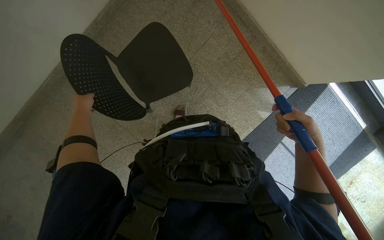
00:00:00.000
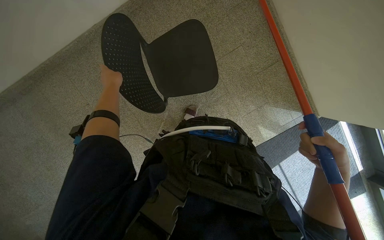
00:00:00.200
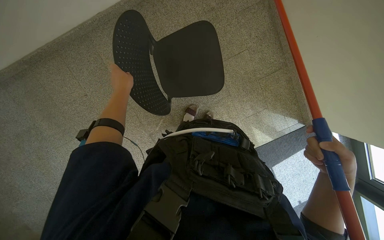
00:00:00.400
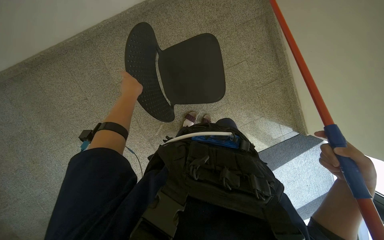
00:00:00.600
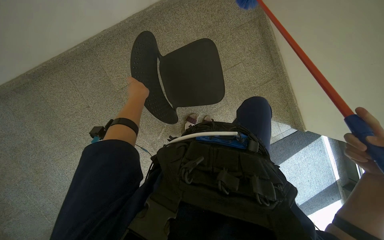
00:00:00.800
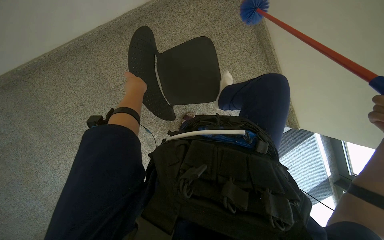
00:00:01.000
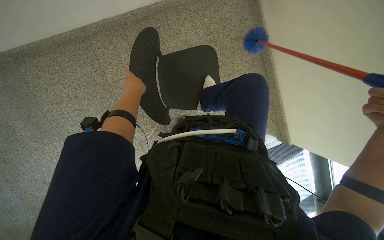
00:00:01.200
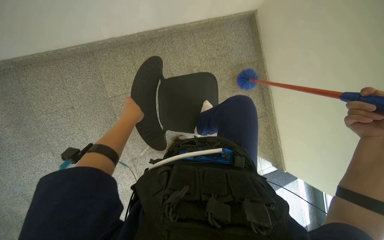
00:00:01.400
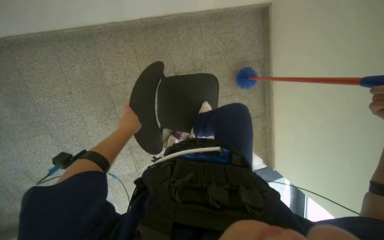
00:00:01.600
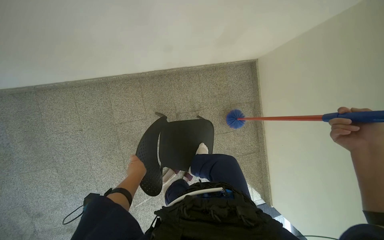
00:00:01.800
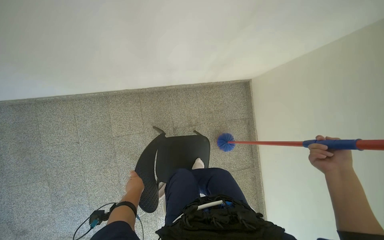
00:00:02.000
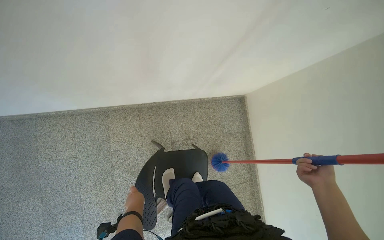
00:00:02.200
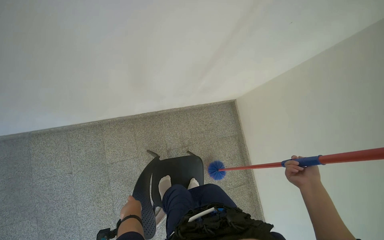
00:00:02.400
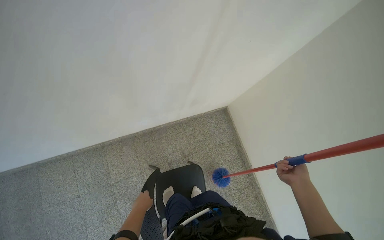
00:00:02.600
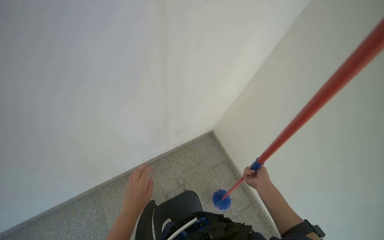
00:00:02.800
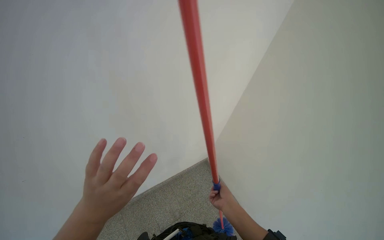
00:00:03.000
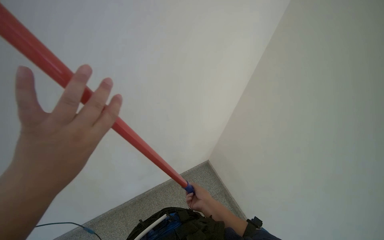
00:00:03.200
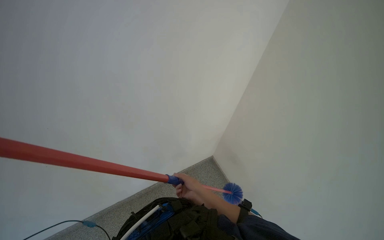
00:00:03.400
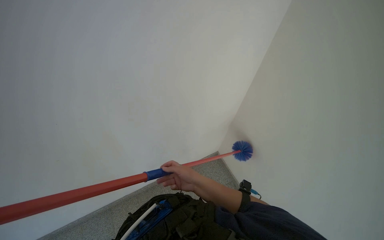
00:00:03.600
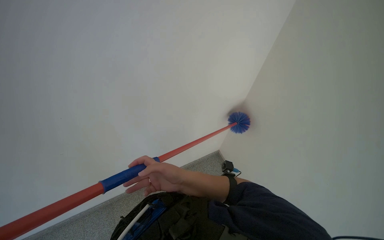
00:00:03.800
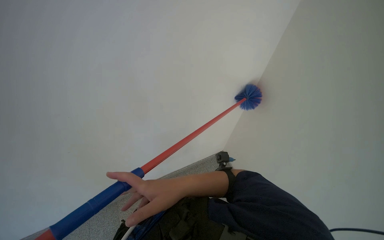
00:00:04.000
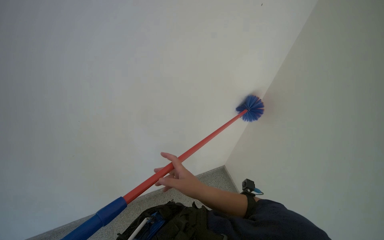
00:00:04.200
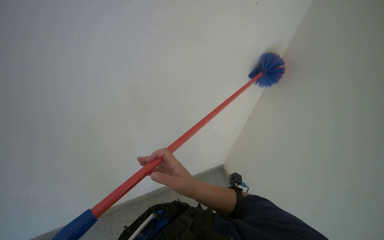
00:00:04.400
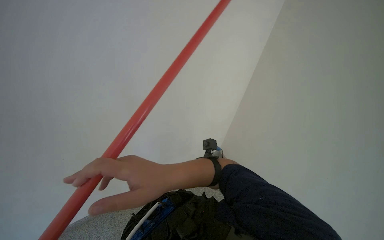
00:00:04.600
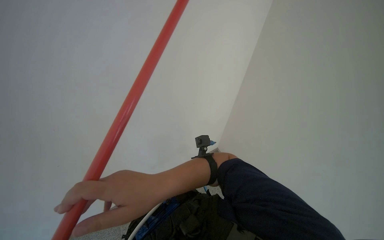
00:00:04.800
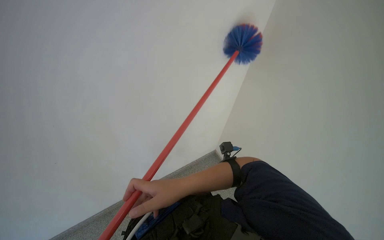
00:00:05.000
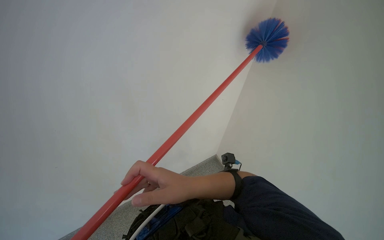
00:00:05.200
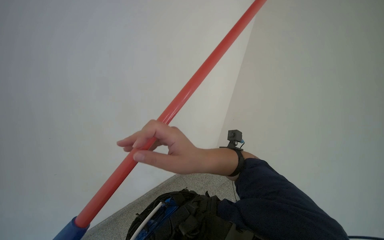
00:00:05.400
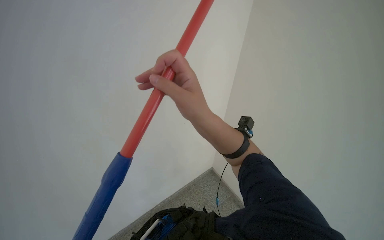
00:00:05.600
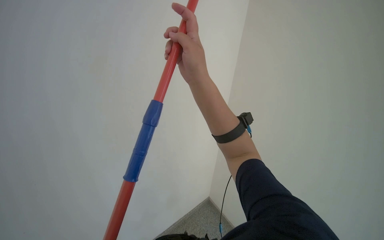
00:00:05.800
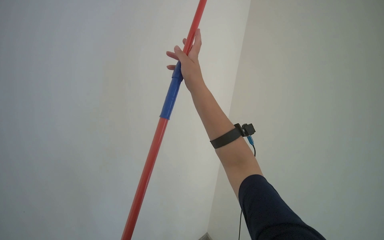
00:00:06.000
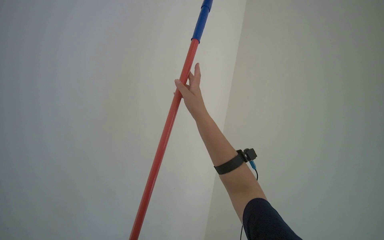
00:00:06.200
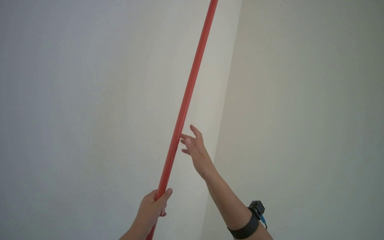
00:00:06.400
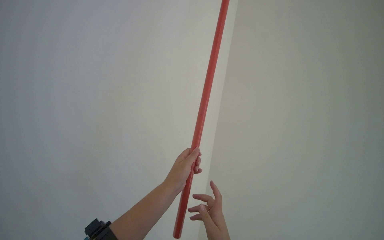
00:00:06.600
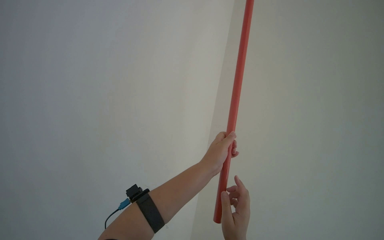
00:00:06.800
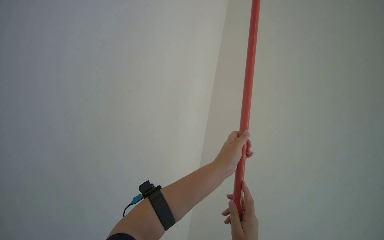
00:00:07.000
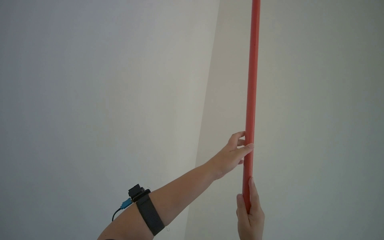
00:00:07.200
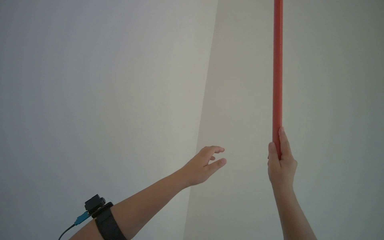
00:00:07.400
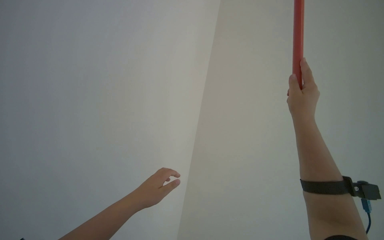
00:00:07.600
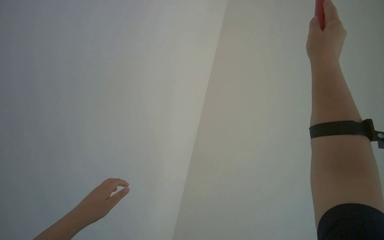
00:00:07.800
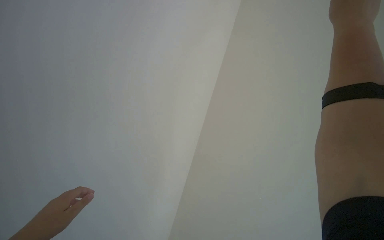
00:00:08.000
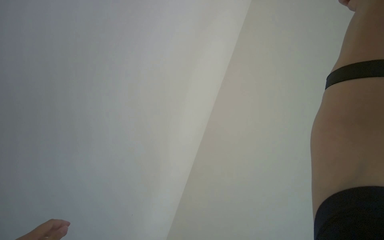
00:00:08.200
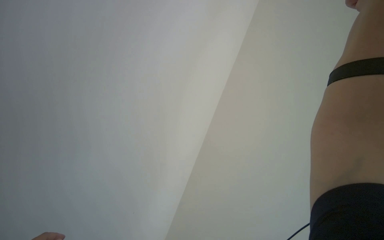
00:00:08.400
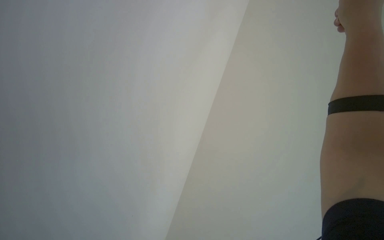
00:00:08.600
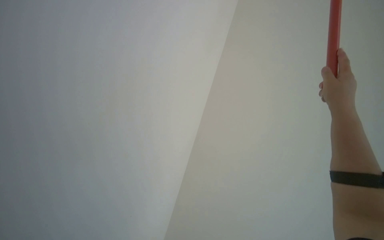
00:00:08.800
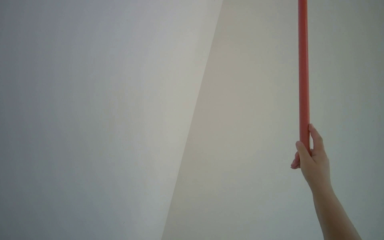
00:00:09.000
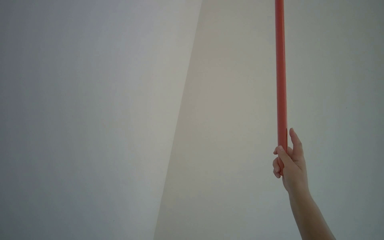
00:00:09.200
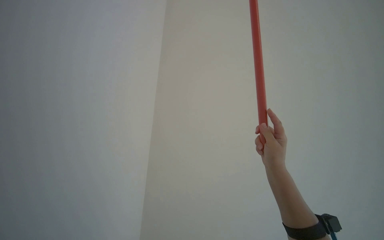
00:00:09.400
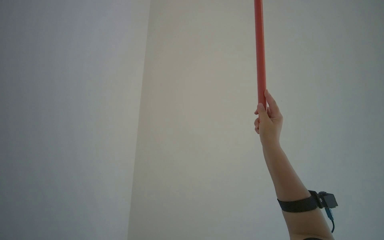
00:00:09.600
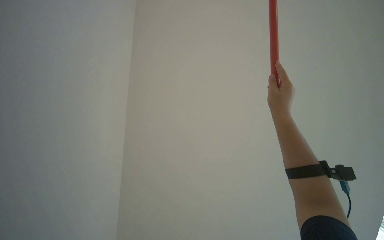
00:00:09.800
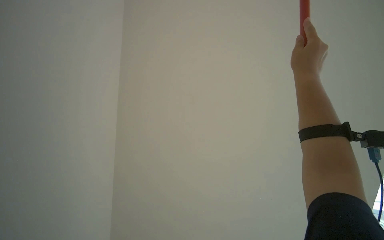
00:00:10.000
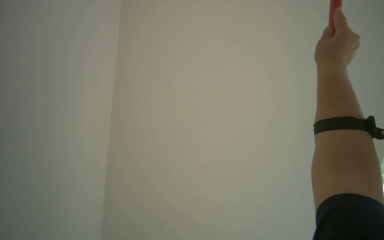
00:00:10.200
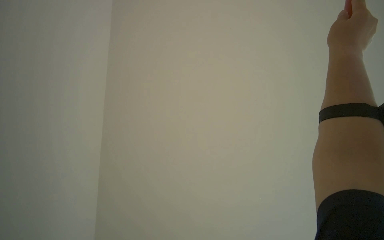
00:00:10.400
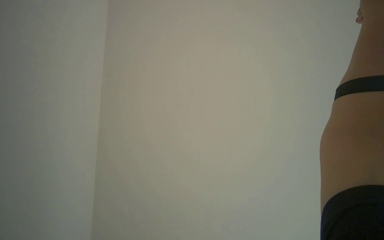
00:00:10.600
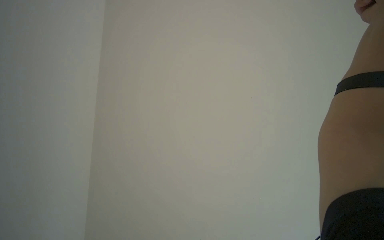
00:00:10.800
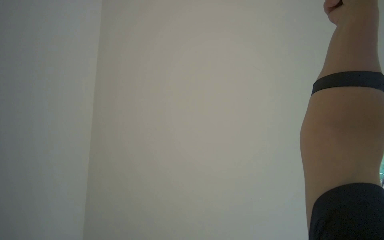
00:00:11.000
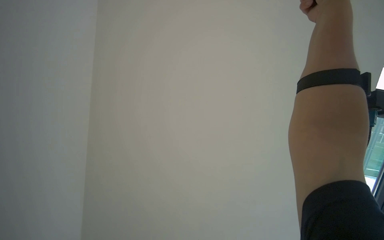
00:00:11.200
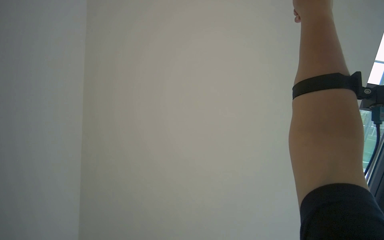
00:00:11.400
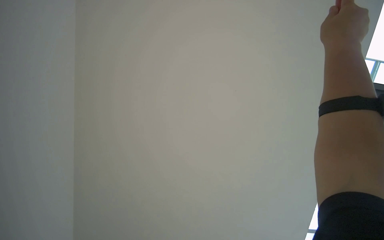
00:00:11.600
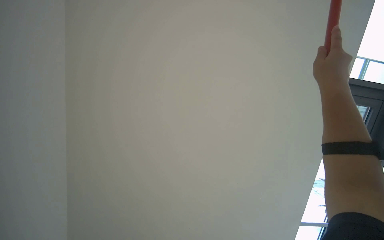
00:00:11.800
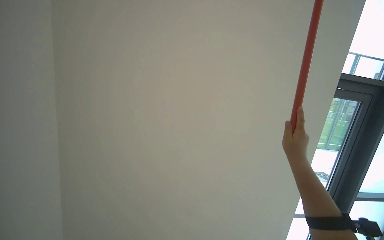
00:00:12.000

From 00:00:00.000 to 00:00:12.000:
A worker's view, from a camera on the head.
Job: wiping surfaces.
The whole recording: Dusting ceiling corners and walls. The worker dusts ceiling corners and walls with a long-handled duster.
From 00:00:00.000 to 00:00:01.600: The scene turns roughly 35 degrees clockwise in the picture.
From 00:00:01.600 to 00:00:03.000: The wearer moves about 60 cm. The view tilts approximately 50 degrees upward.
From 00:00:03.000 to 00:00:04.400: The wearer moves some 50 cm. The view tilts roughly 15 degrees downward.
From 00:00:04.400 to 00:00:06.000: The view swings about 30 degrees to the right.
From 00:00:09.000 to 00:00:10.400: The wearer's head swings approximately 35 degrees to the left.

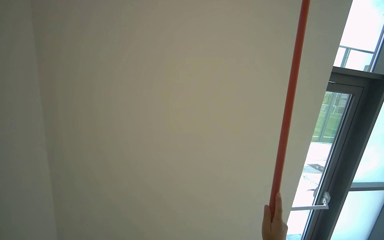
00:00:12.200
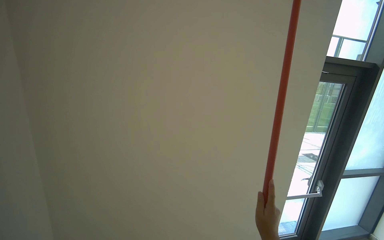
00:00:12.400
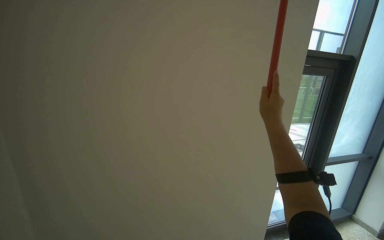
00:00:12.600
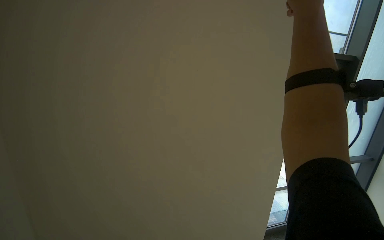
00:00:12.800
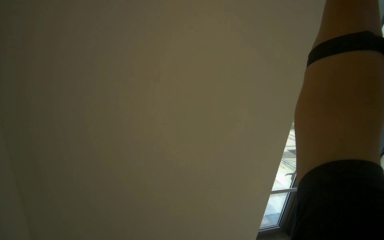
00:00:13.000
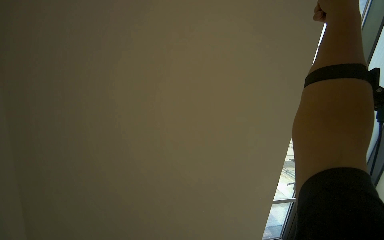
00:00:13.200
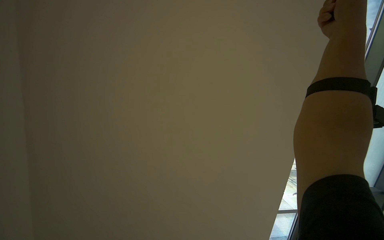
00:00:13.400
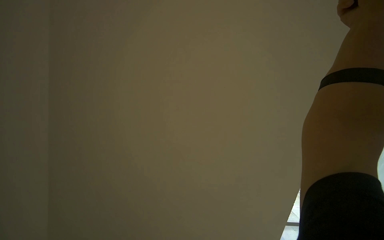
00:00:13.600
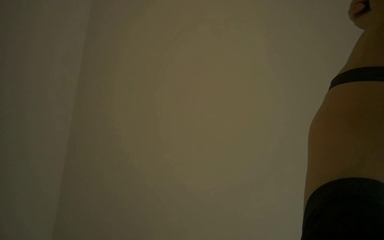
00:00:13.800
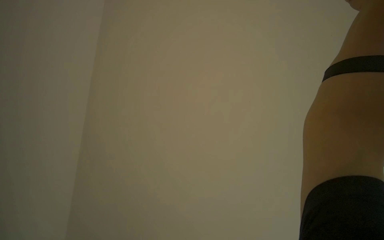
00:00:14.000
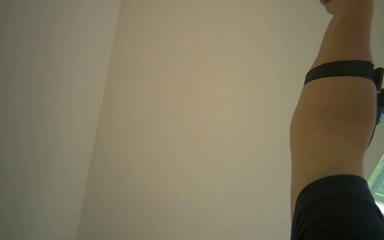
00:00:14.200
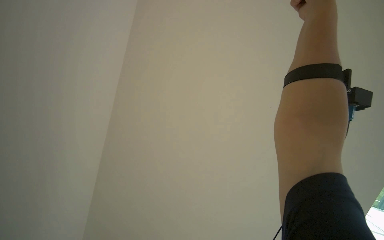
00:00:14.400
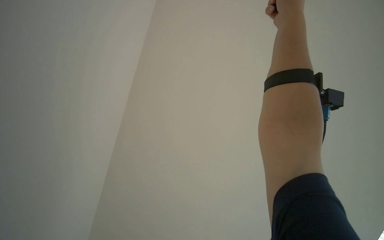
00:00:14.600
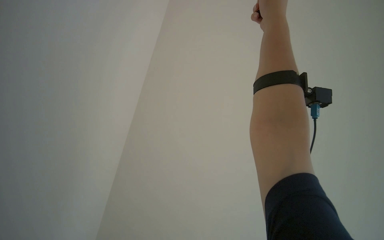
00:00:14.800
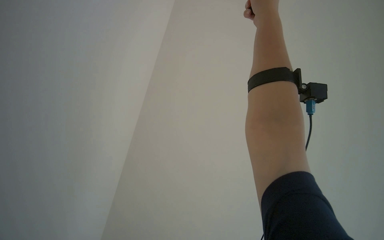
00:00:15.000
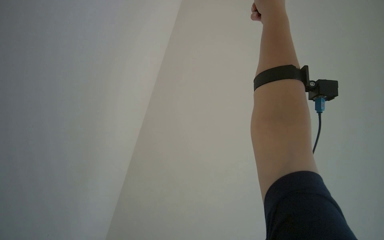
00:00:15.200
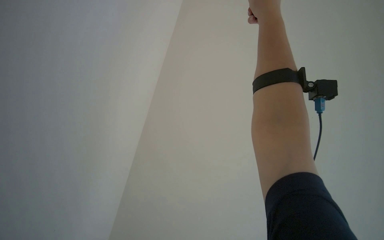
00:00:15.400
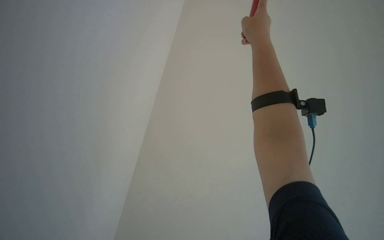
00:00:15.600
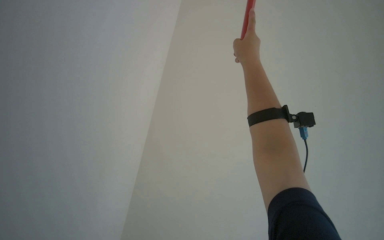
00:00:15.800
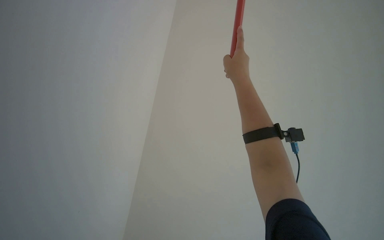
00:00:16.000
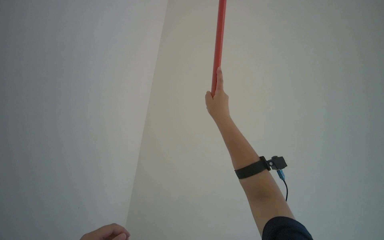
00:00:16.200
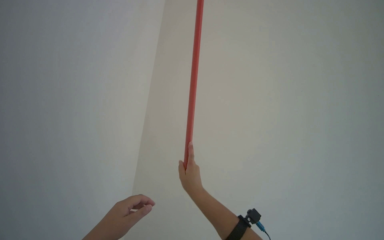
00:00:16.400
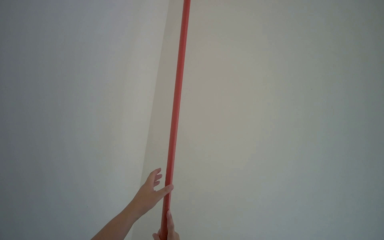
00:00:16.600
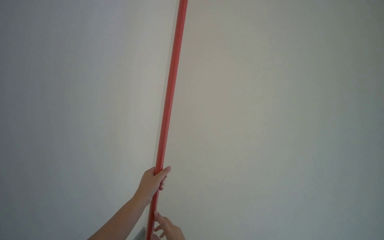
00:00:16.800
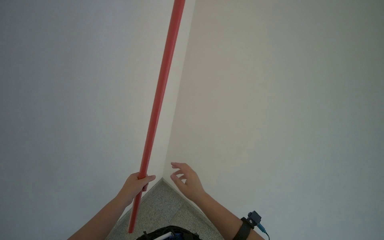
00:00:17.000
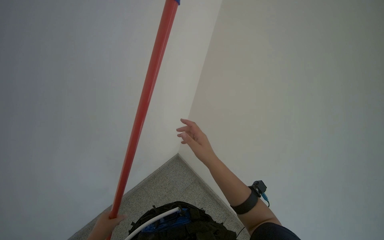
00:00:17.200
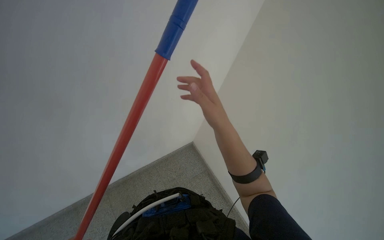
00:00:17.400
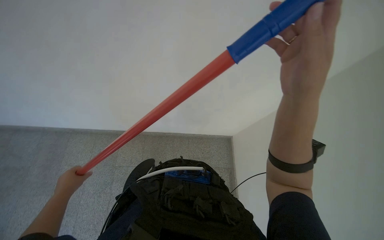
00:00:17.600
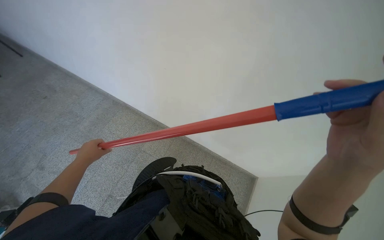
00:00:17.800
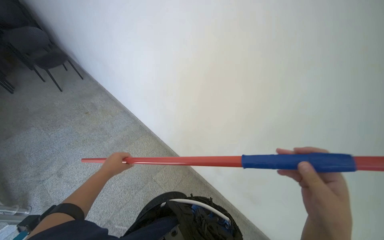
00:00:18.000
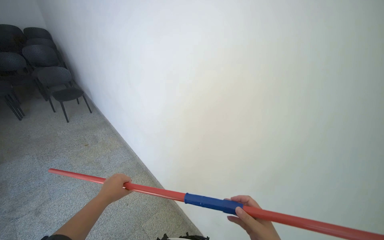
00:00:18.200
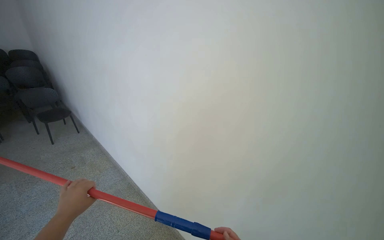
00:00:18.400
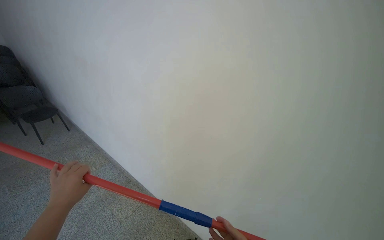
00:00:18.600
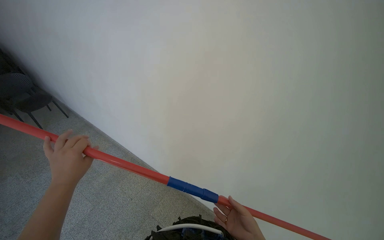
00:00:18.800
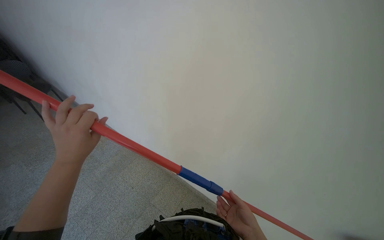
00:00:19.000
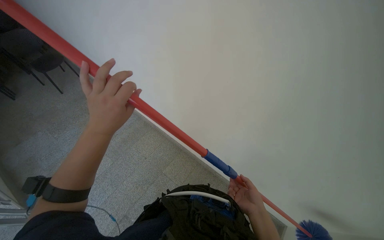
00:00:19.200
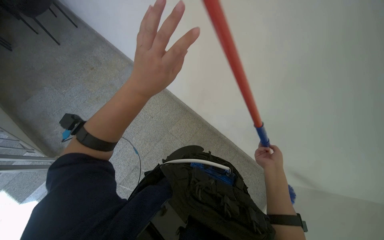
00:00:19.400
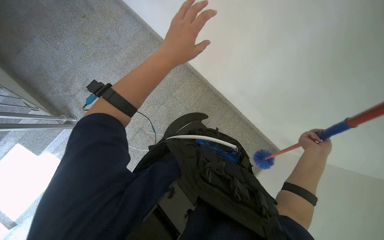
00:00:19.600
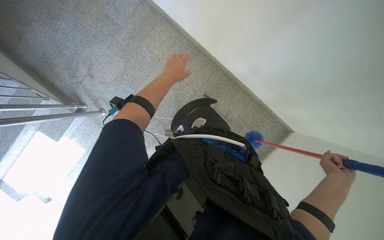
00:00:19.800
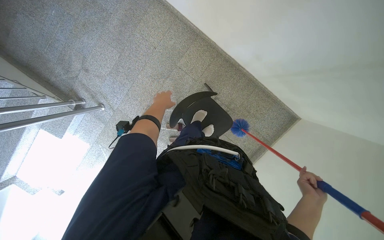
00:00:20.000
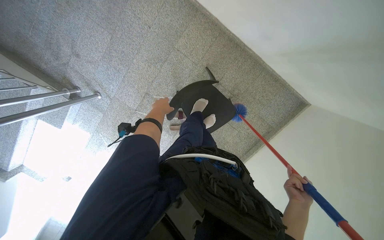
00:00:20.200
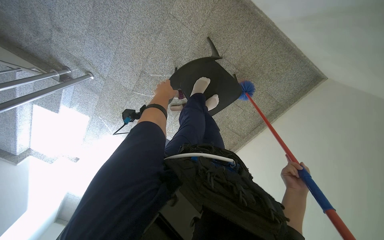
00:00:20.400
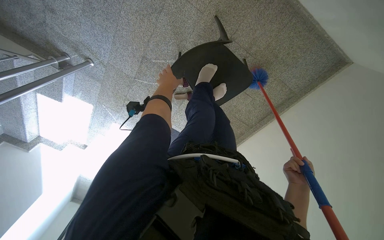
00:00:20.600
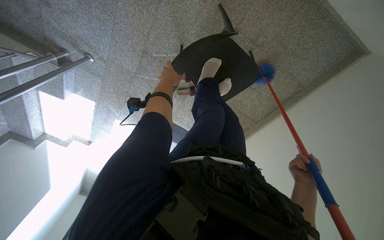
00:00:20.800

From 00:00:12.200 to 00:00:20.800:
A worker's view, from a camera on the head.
Job: wiping surfaces.
The whole recording: Dusting ceiling corners and walls. The worker dusts ceiling corners and walls with a long-handled duster.
From 00:00:15.000 to 00:00:16.600: The camera is carried some 40 cm. The head rotates some 50 degrees to the right. The camera pitches upward, by roughly 55 degrees.
From 00:00:19.400 to 00:00:20.800: The camera is carried roughly 60 cm. The view tips downward by some 55 degrees.
